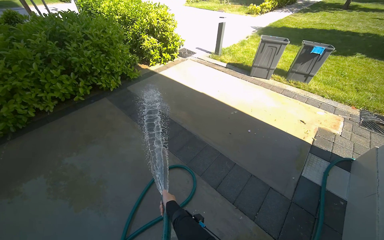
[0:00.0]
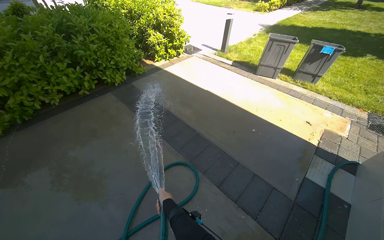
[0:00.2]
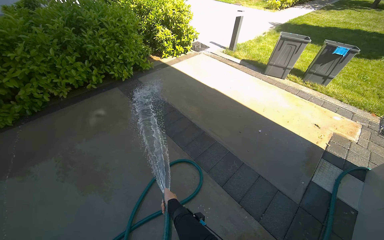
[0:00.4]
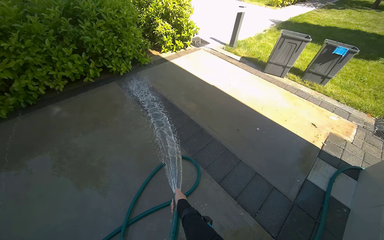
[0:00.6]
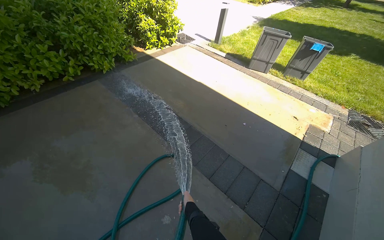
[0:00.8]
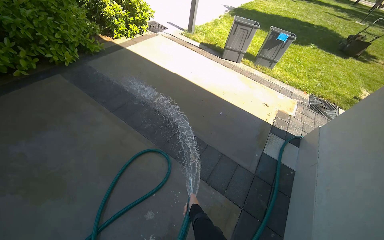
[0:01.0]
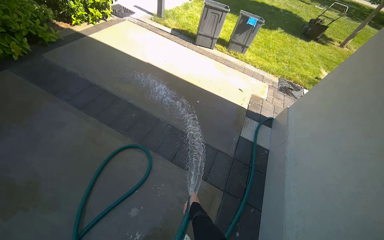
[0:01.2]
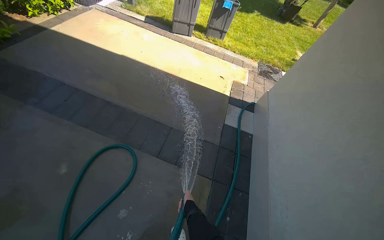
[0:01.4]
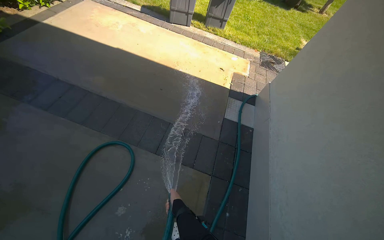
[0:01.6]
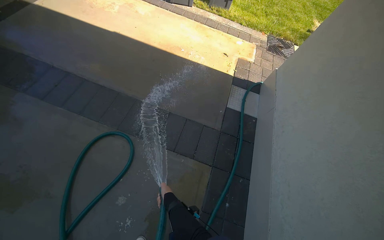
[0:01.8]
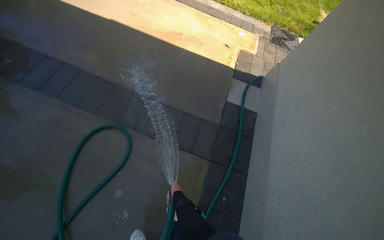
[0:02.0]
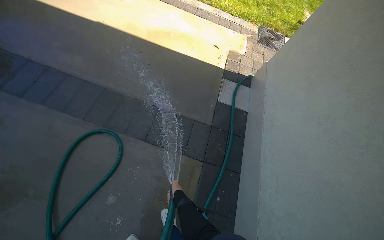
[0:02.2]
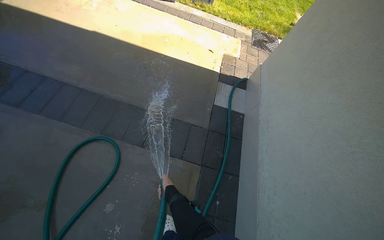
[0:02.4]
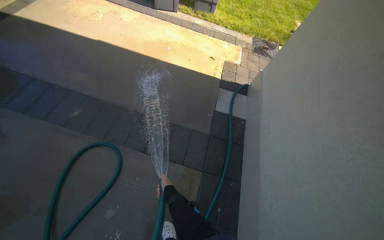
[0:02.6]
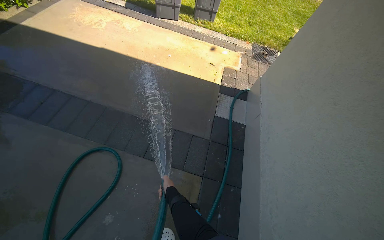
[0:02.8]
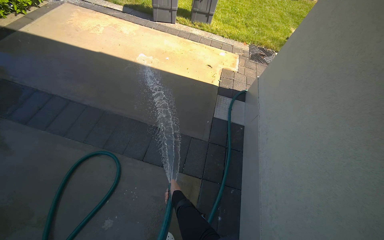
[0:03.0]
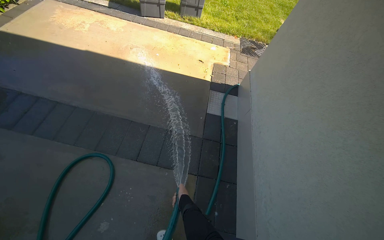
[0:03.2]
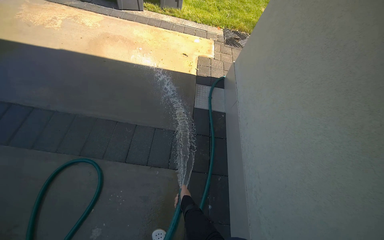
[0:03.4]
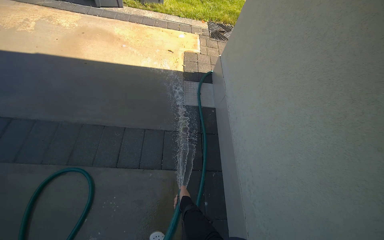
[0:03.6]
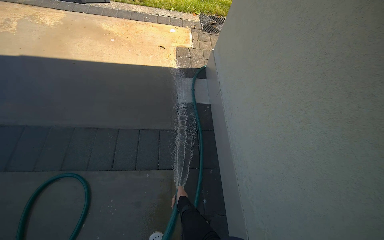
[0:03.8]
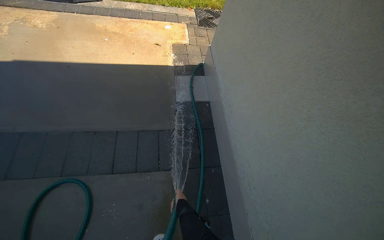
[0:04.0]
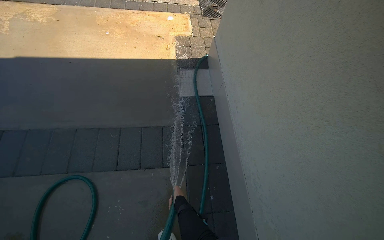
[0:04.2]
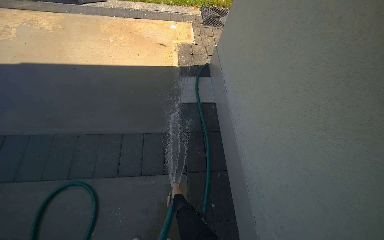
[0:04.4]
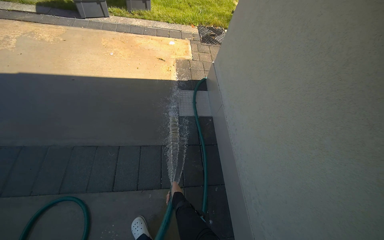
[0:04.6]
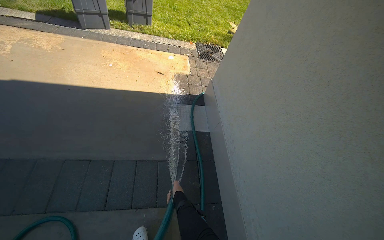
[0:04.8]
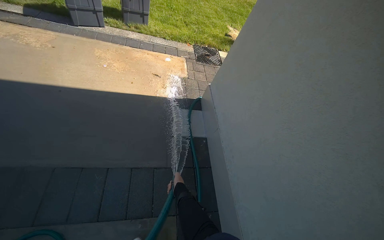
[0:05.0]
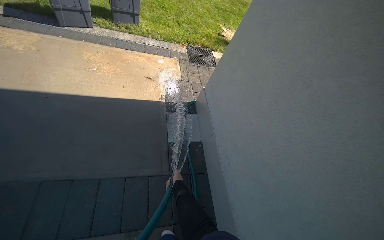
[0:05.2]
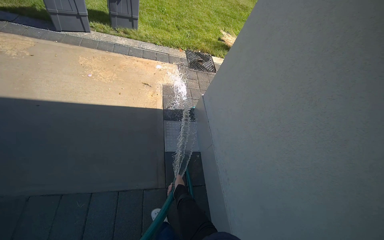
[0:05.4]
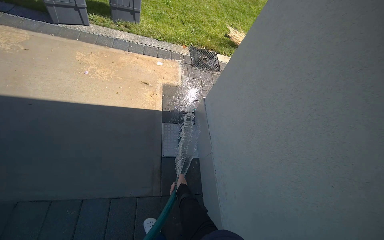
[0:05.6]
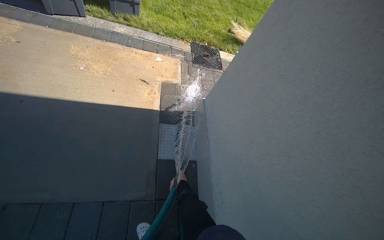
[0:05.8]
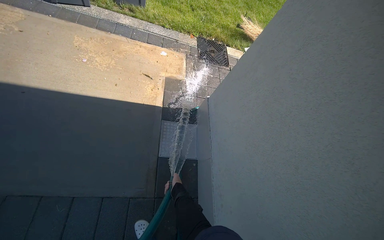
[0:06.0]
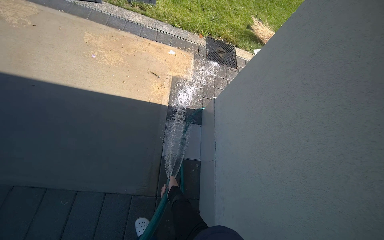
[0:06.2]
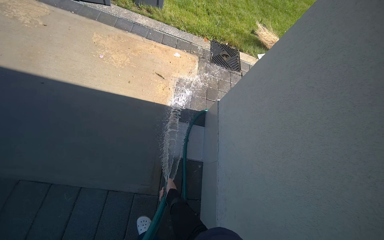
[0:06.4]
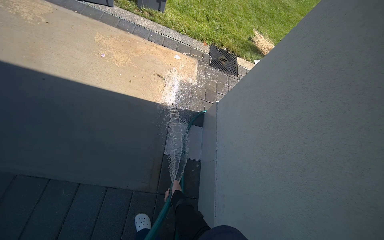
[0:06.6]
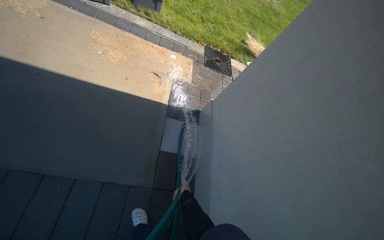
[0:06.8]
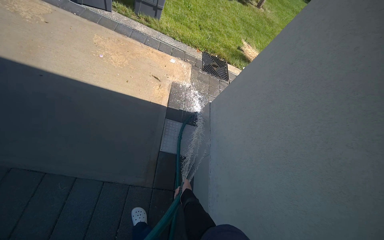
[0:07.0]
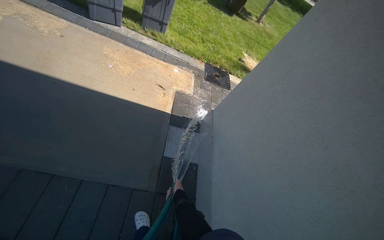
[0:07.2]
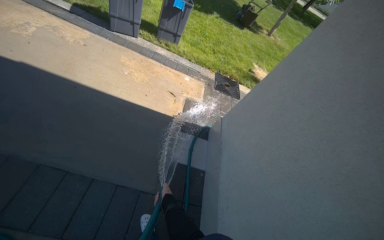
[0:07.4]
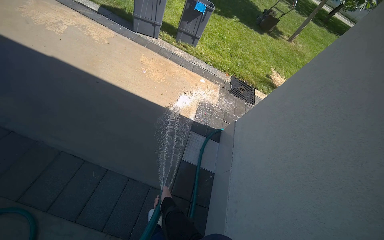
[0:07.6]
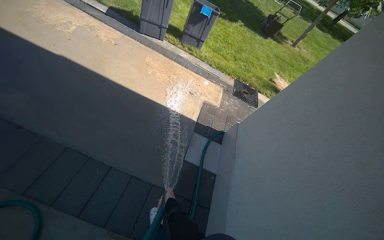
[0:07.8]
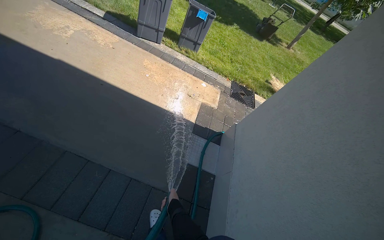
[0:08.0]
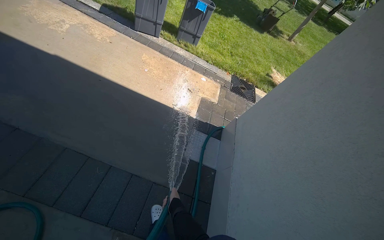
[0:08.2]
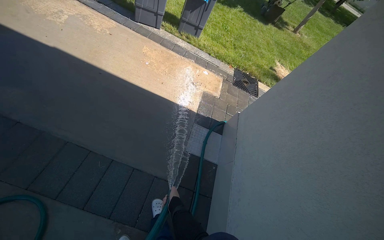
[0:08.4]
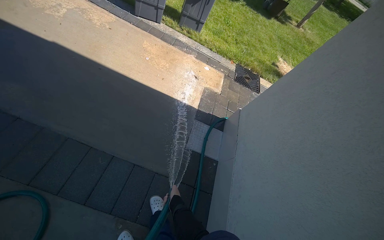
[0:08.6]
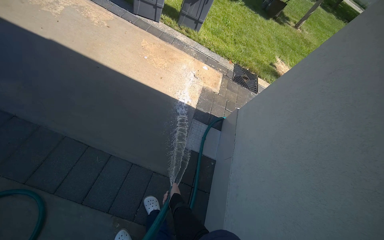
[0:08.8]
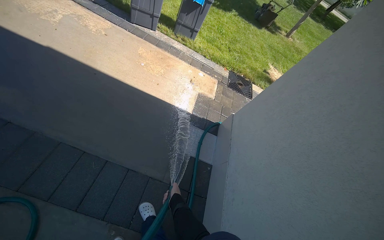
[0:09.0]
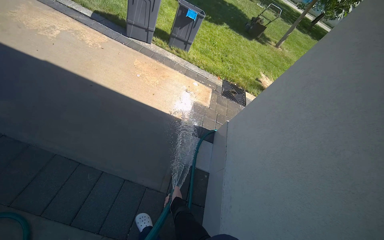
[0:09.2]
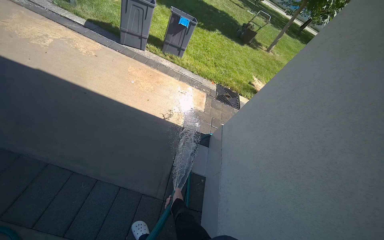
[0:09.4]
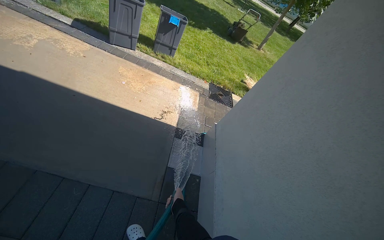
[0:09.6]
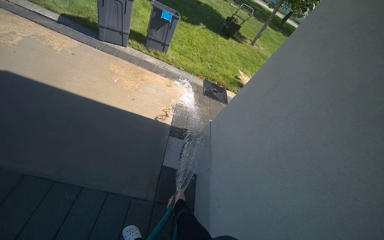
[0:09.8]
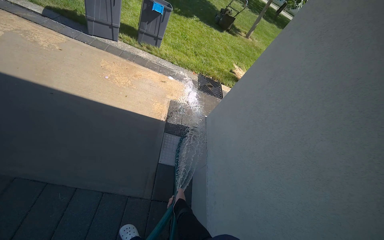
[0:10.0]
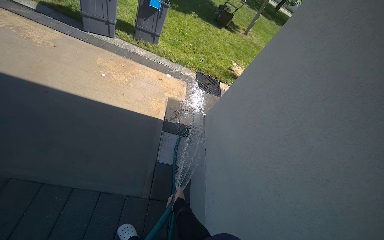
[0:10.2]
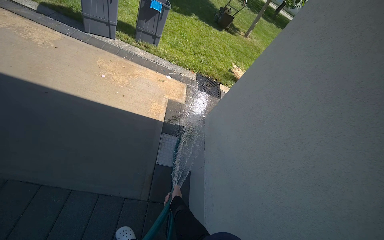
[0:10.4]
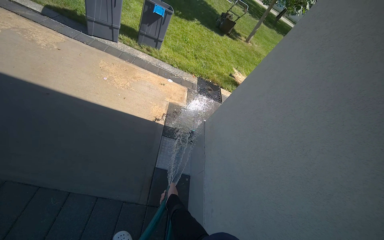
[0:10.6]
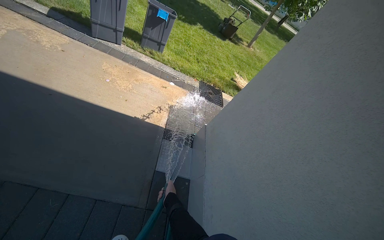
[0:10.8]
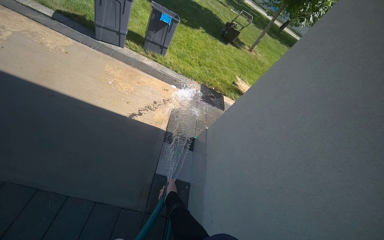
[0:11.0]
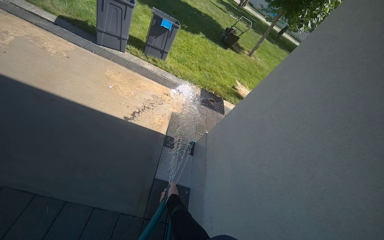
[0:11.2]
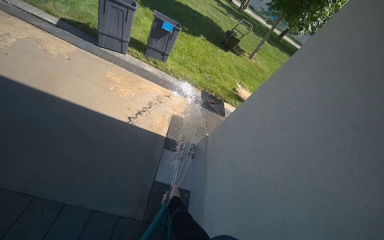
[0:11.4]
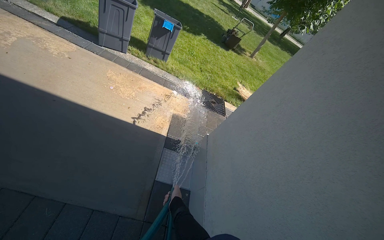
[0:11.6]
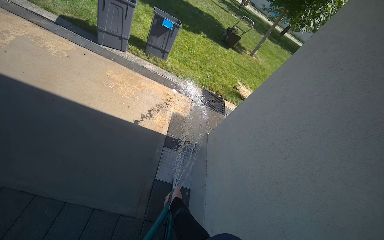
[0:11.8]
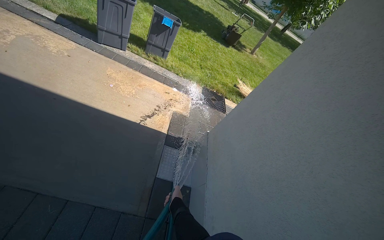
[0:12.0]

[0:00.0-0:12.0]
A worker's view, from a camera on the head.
Job: wiping surfaces.
The whole recording: Spraying water on building exterior and sidewalk. The worker sprays water on the building exterior and adjacent sidewalk with a hose.
0:00.0 to 0:01.6: The head turns to the right by about 25 degrees. The wearer looks approximately 20 degrees further downward.
0:04.4 to 0:06.0: The head travels approximately 60 cm.
0:06.0 to 0:07.6: The camera pitches upward, by some 15 degrees. The right hand travels down the picture by about 15 cm.
0:07.6 to 0:09.0: The right hand moves roughly 10 cm farther from the camera and comes back.

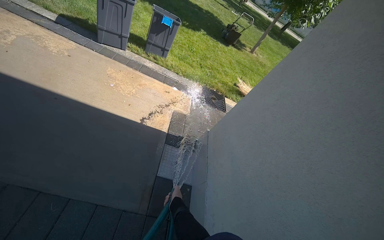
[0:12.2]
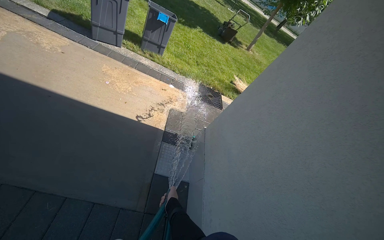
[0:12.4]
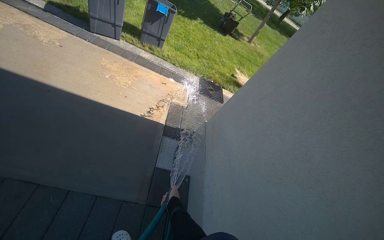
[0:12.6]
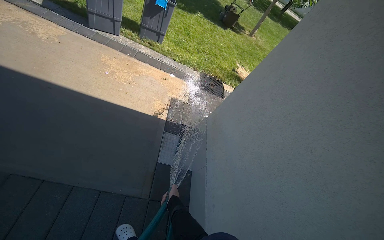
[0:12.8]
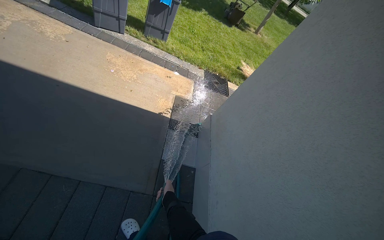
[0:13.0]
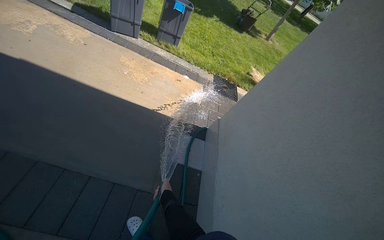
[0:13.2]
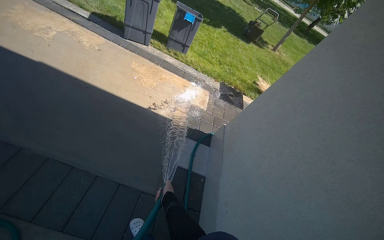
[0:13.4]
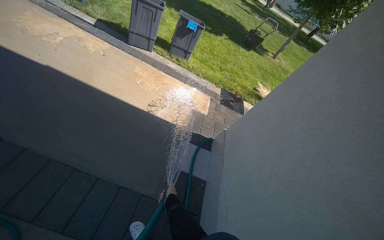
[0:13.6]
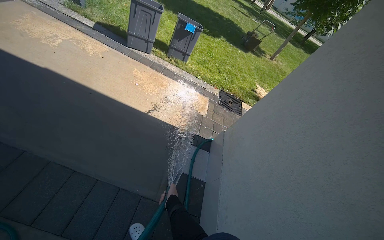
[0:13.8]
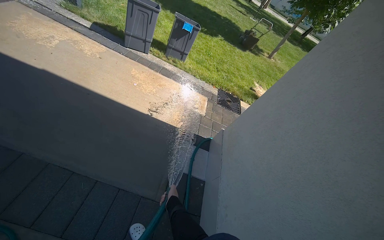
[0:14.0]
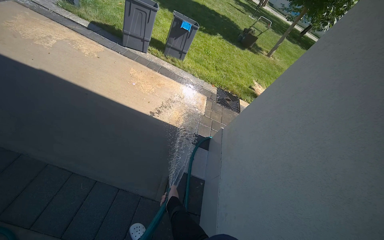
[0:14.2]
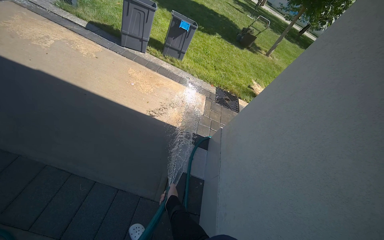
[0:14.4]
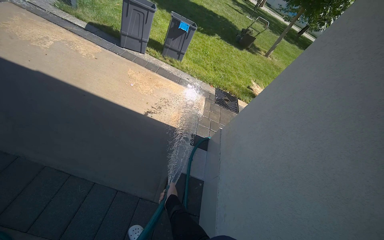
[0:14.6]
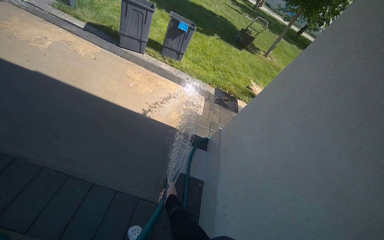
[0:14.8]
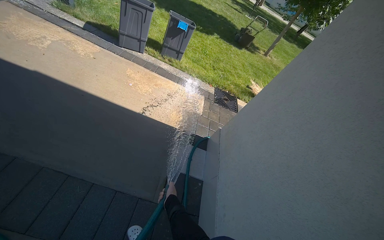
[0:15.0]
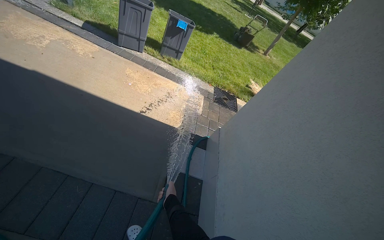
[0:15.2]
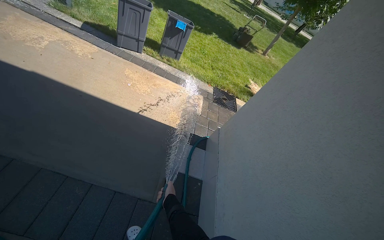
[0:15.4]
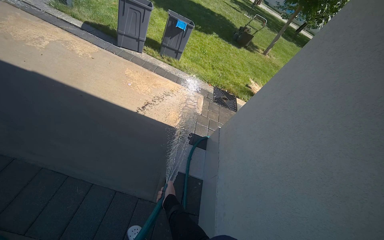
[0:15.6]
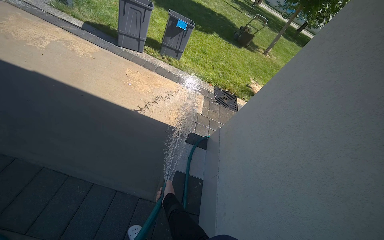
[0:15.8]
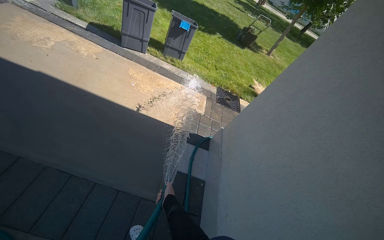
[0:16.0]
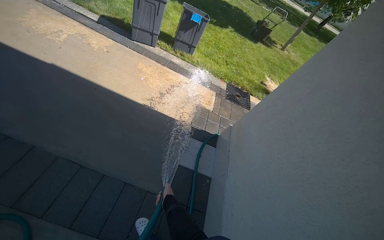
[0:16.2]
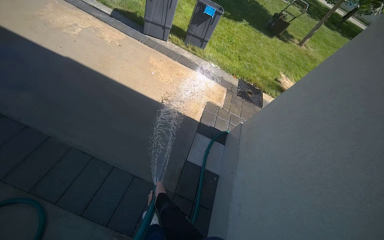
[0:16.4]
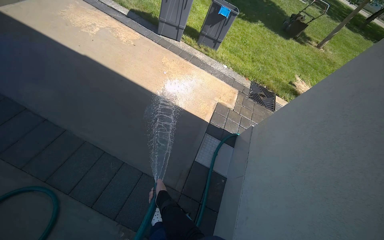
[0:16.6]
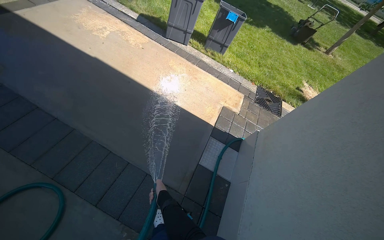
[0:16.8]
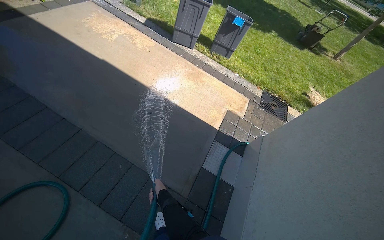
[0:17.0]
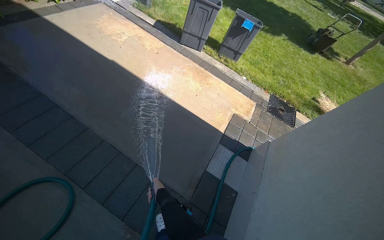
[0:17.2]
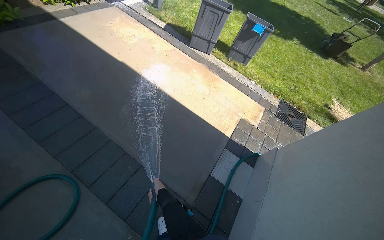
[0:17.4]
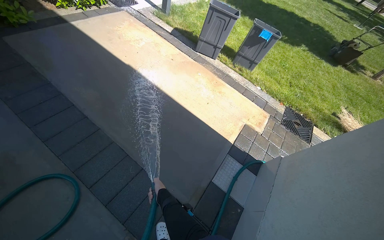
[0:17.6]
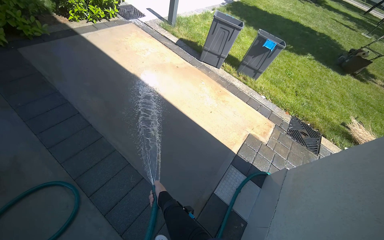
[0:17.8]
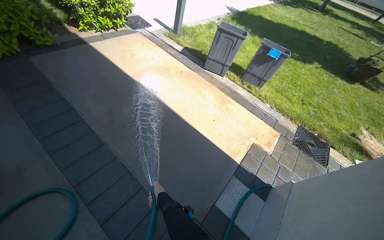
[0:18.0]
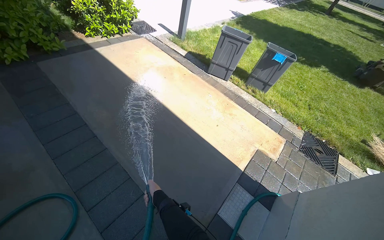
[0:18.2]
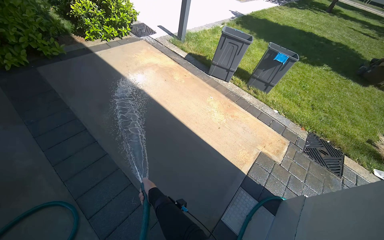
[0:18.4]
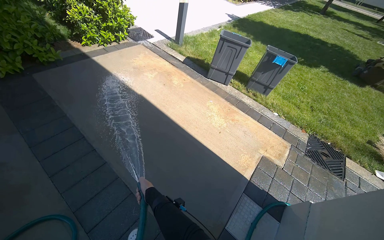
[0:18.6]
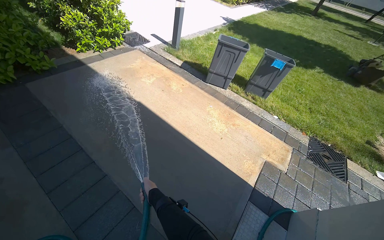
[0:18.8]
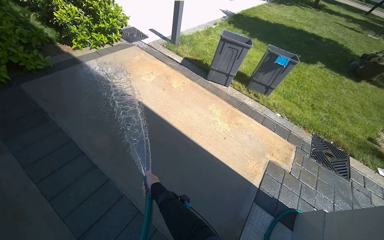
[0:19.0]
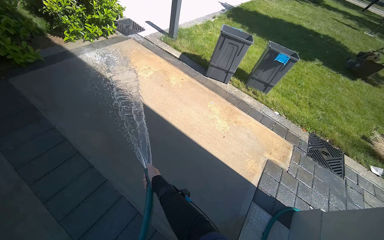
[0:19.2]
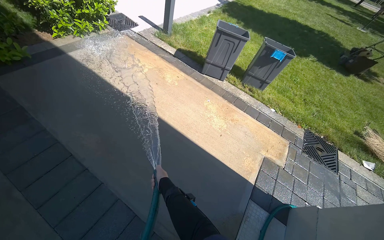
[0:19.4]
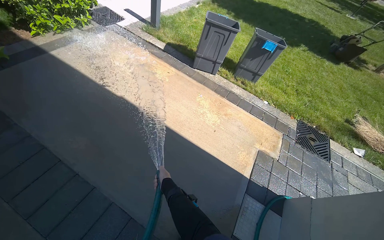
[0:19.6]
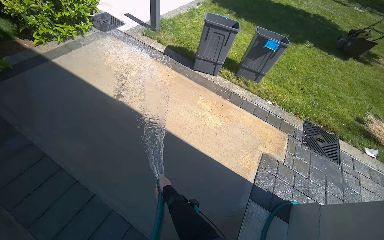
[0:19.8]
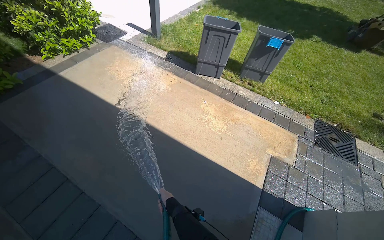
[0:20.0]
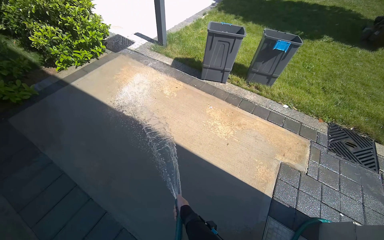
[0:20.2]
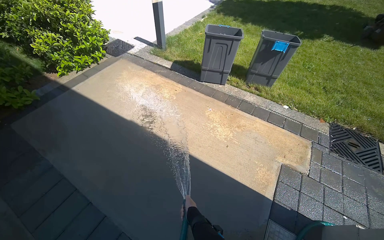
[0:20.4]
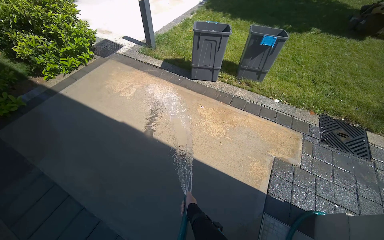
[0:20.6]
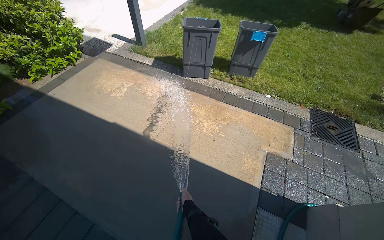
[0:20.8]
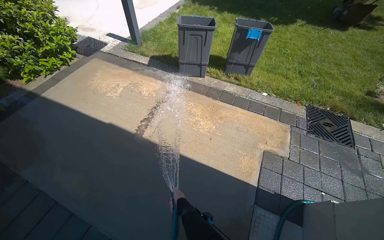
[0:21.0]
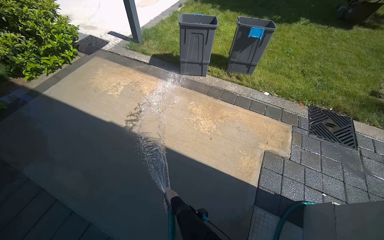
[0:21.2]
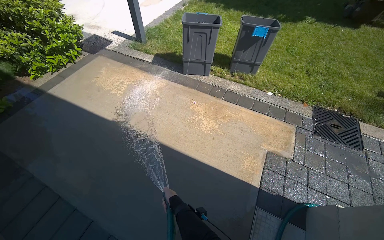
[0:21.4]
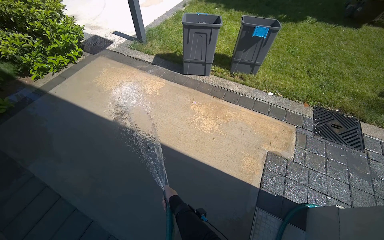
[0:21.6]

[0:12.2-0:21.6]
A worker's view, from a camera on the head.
Job: wiping surfaces.
The whole recording: Spraying water on building exterior and sidewalk. The worker sprays water on the building exterior and adjacent sidewalk with a hose.
0:15.4 to 0:17.0: The head rotates some 15 degrees to the left.
0:18.4 to 0:20.0: The camera is carried some 40 cm.
